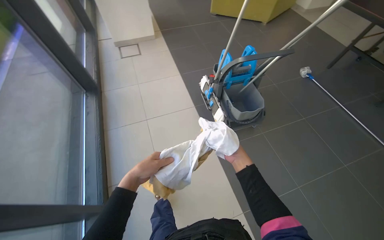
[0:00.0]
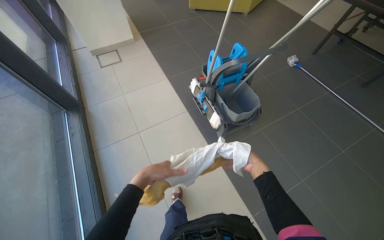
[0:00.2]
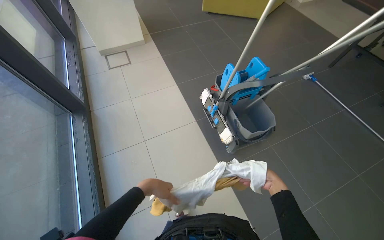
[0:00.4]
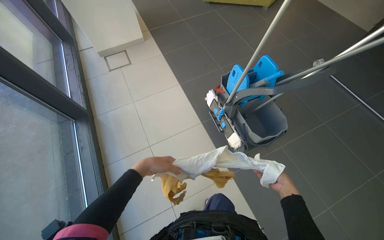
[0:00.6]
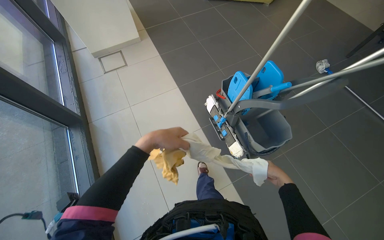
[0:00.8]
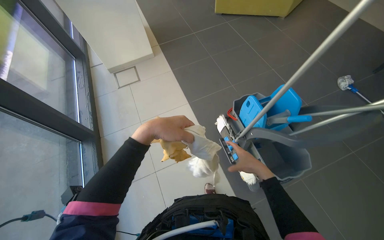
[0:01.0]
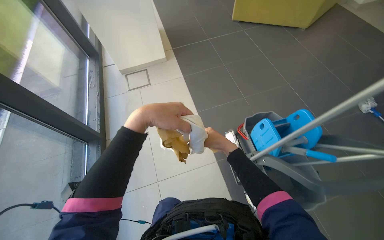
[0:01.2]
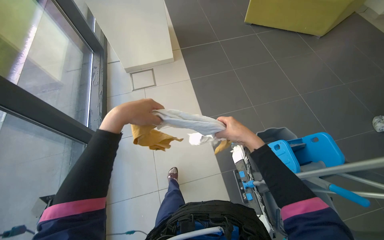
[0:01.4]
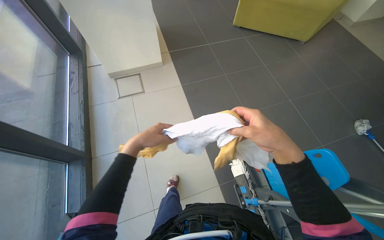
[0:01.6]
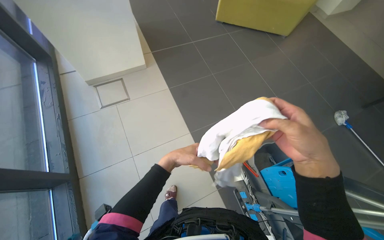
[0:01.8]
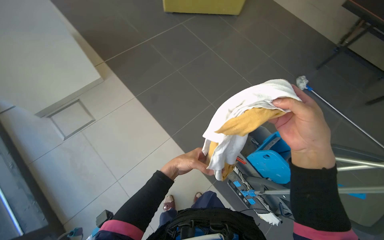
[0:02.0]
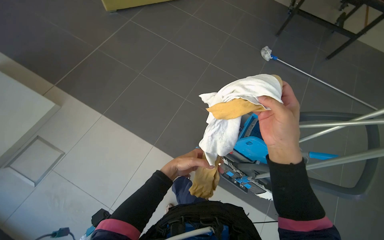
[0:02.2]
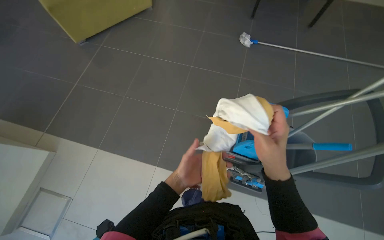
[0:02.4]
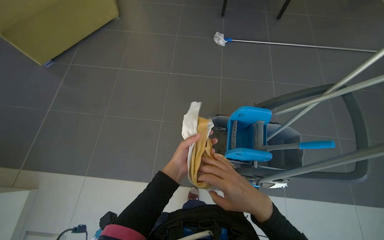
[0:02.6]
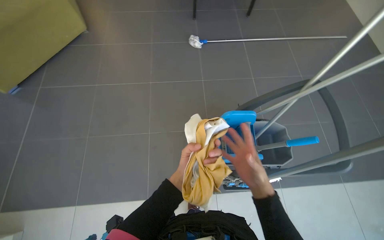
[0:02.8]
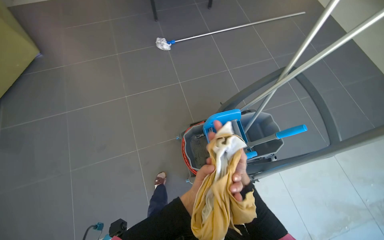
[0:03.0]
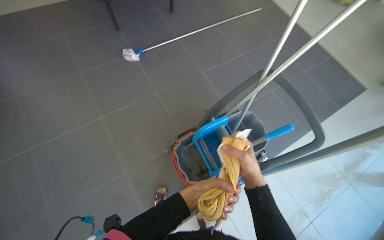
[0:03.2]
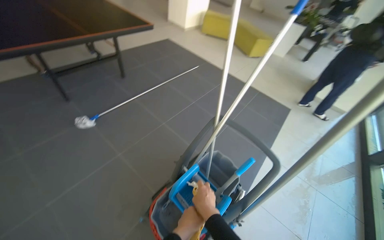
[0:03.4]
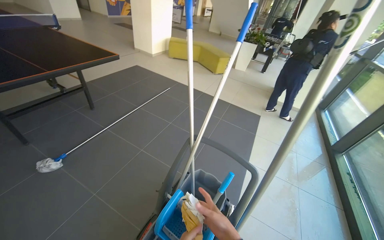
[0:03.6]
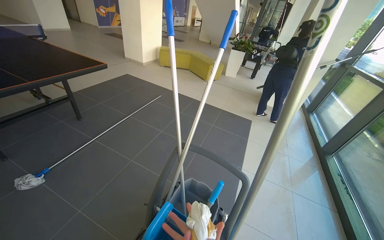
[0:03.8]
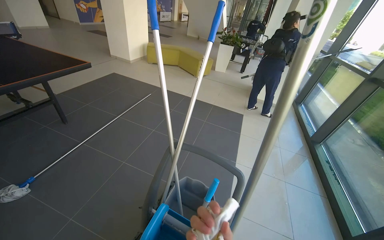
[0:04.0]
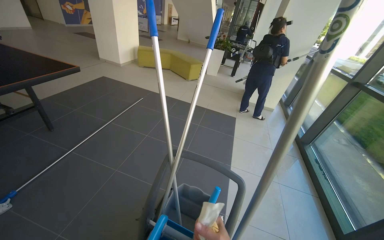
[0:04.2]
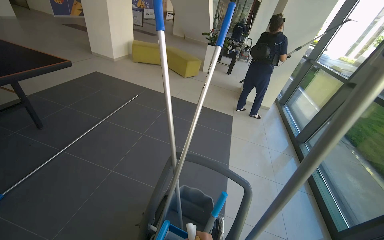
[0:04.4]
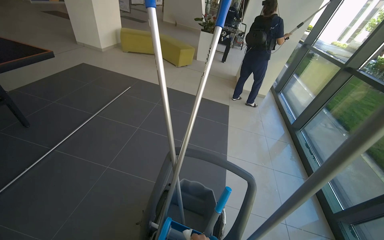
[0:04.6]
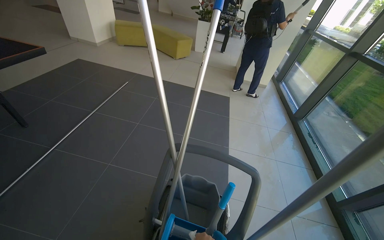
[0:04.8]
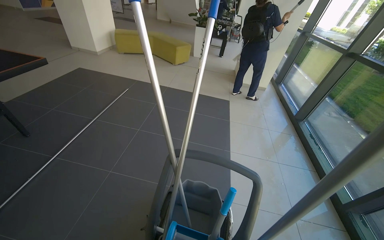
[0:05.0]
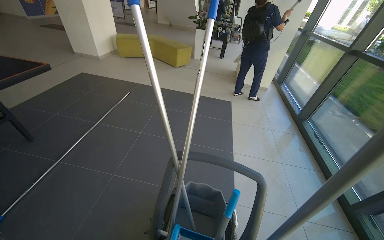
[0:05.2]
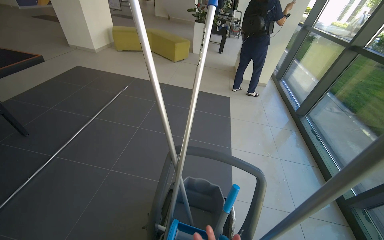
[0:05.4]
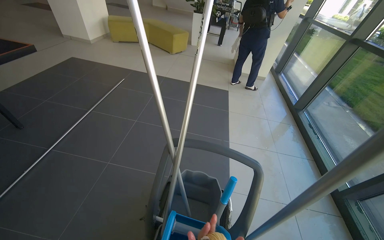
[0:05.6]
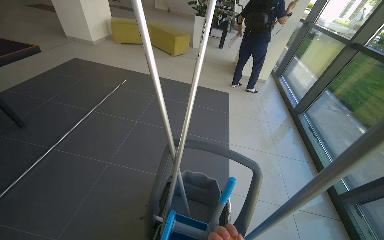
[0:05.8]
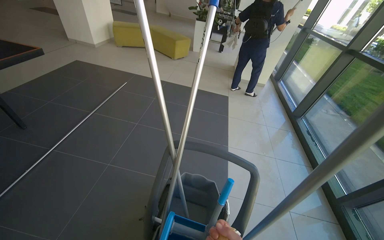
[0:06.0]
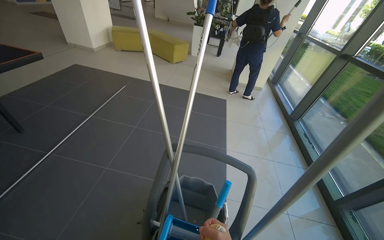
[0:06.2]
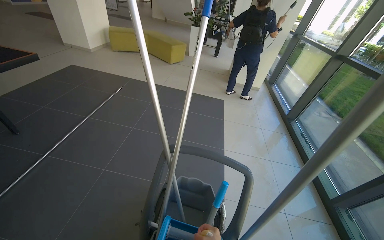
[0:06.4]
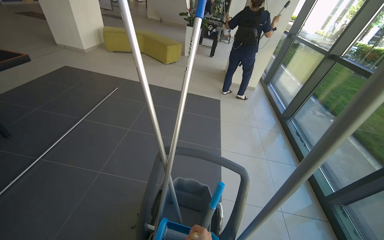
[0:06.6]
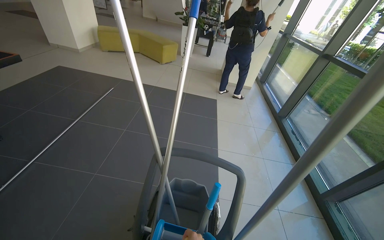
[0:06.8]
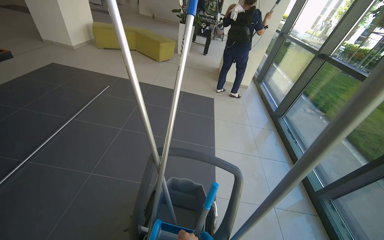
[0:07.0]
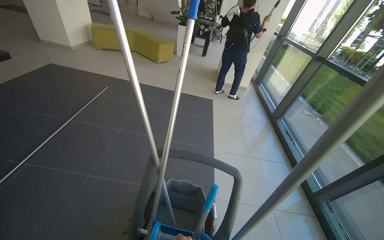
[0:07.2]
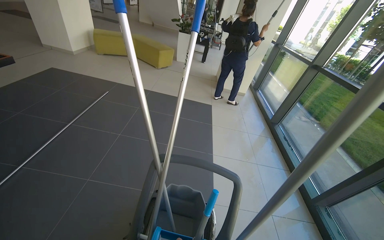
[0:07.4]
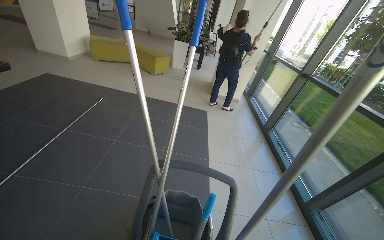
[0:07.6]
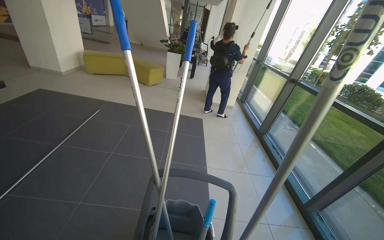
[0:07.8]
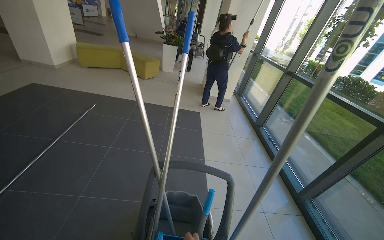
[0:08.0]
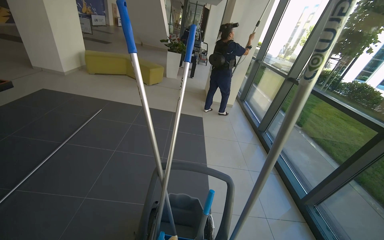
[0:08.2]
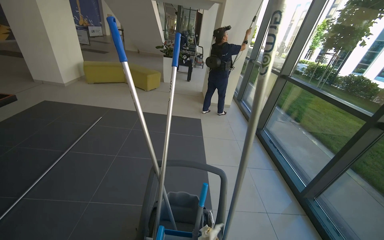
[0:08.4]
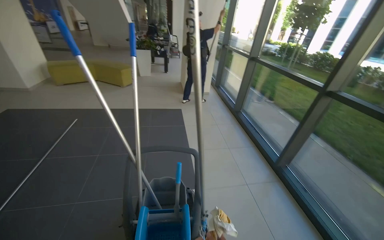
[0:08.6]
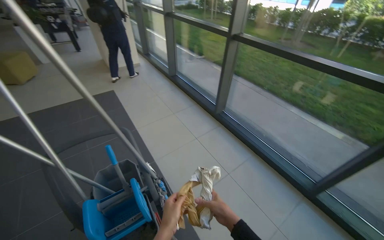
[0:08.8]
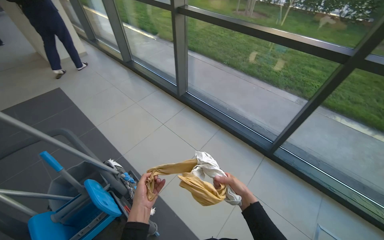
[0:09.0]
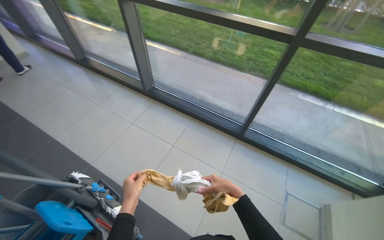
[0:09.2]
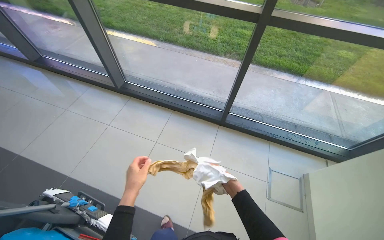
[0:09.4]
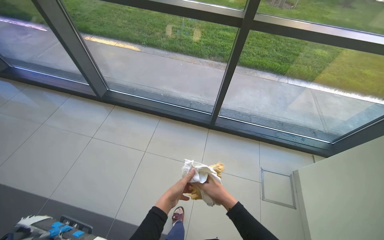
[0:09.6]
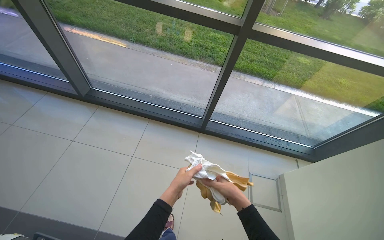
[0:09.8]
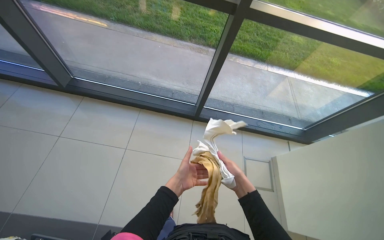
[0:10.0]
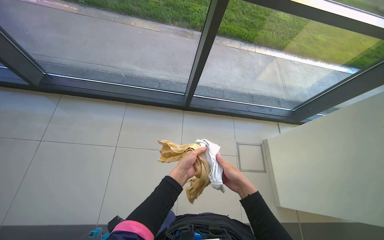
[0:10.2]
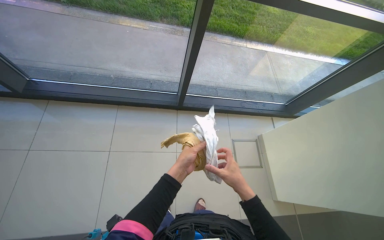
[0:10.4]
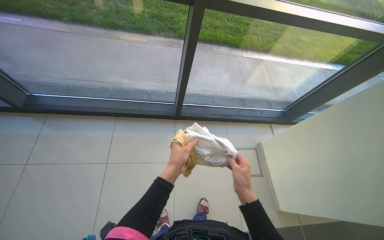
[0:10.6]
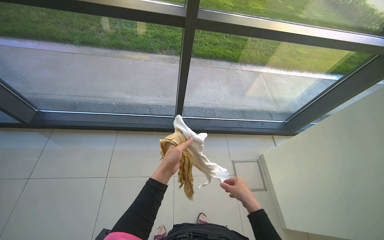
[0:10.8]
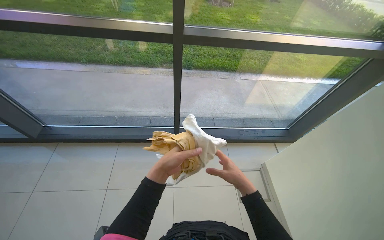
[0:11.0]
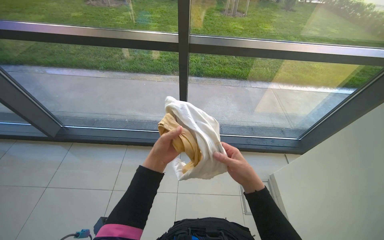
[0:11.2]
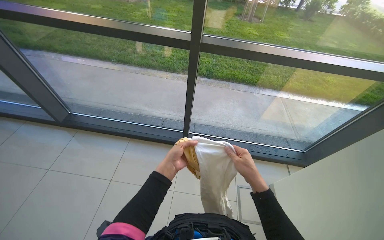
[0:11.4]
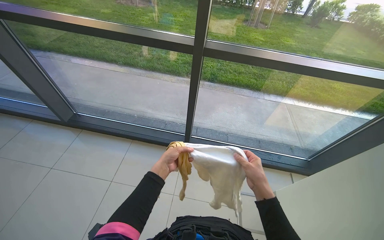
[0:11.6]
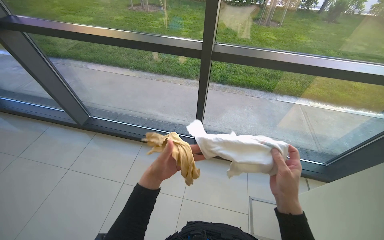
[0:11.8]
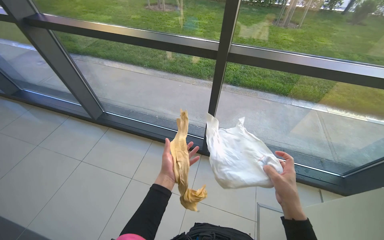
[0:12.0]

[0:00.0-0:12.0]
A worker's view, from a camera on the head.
Job: cleaning windows.
The whole recording: Wiping window frames and glass. The worker wipes the window frames and glass with a cloth.
0:00.0 to 0:01.6: The wearer moves approximately 1 m.
0:01.6 to 0:03.0: The camera is carried some 50 cm. The wearer looks roughly 90 degrees further to the right.
0:03.0 to 0:04.4: The head turns to the right by approximately 55 degrees. The wearer looks roughly 25 degrees further upward.
0:07.6 to 0:09.0: The camera travels roughly 60 cm. The wearer's head swings approximately 55 degrees to the right. The wearer looks approximately 15 degrees further downward.
0:09.0 to 0:10.4: The head turns to the right by about 45 degrees. The view tips downward by some 20 degrees.
0:10.4 to 0:12.0: The camera sweeps to the left, by some 20 degrees. The wearer looks roughly 15 degrees further upward. The right hand is displaced to the right by some 20 cm.

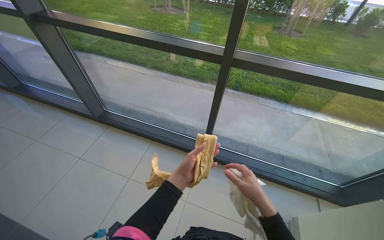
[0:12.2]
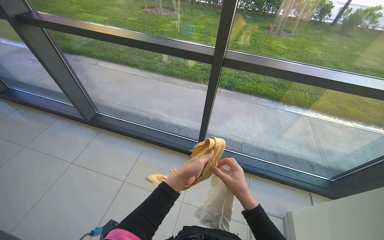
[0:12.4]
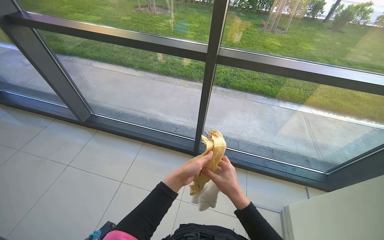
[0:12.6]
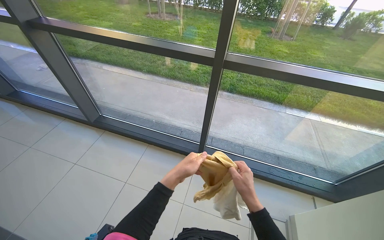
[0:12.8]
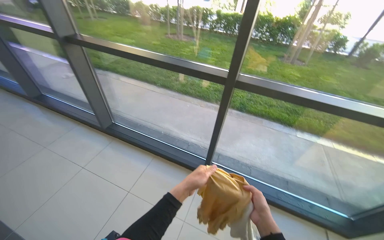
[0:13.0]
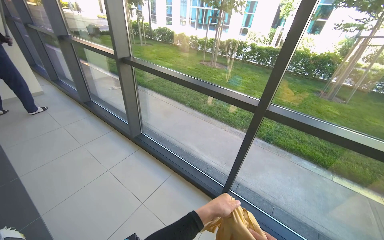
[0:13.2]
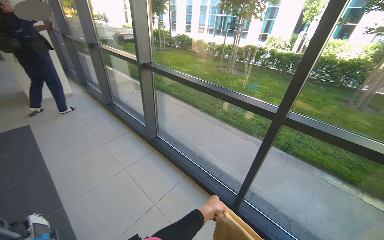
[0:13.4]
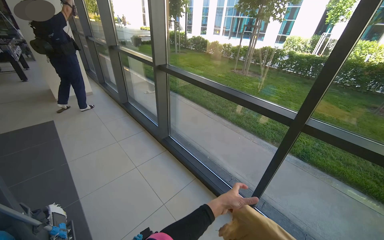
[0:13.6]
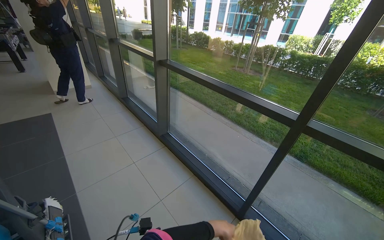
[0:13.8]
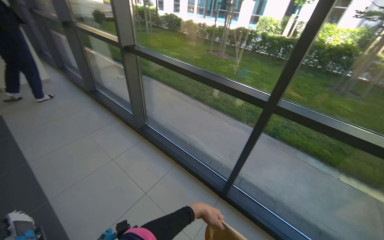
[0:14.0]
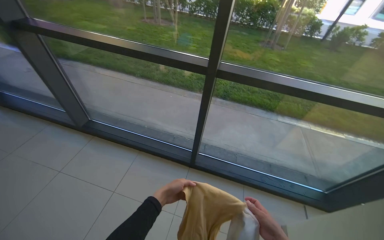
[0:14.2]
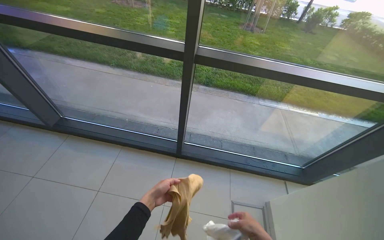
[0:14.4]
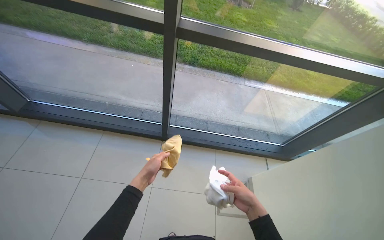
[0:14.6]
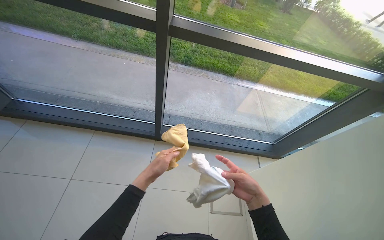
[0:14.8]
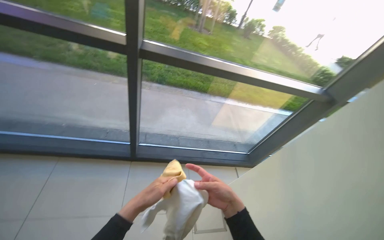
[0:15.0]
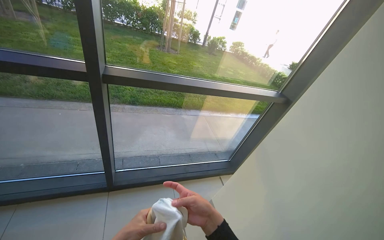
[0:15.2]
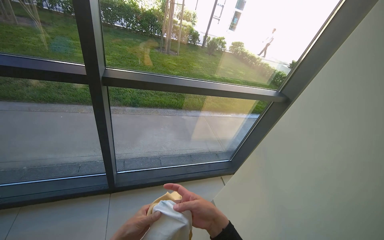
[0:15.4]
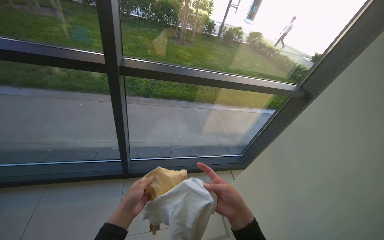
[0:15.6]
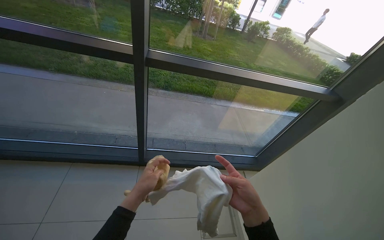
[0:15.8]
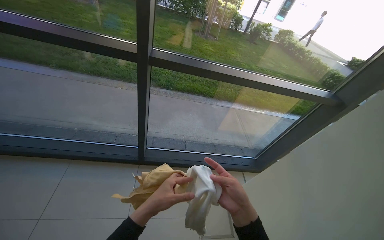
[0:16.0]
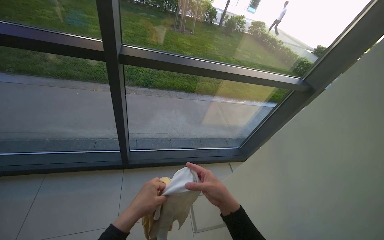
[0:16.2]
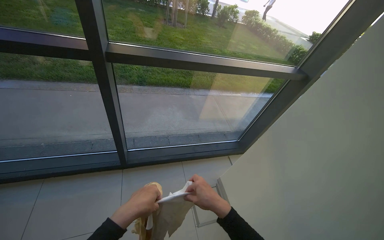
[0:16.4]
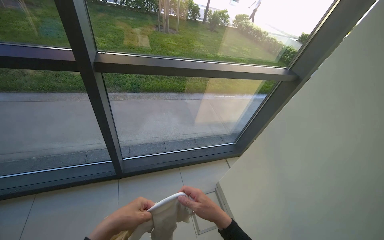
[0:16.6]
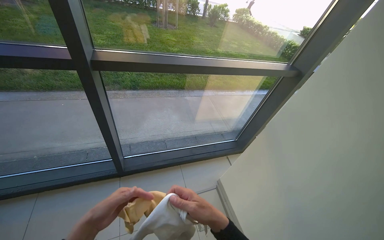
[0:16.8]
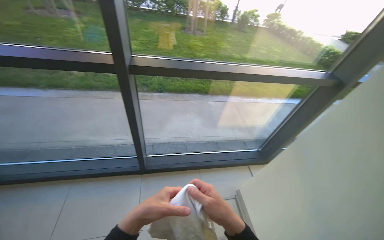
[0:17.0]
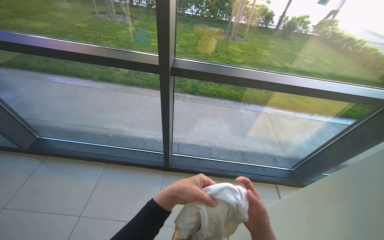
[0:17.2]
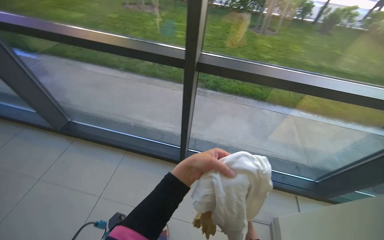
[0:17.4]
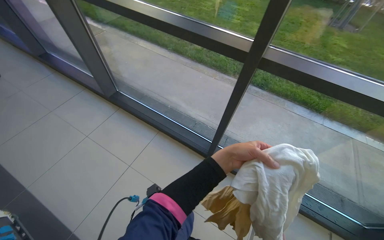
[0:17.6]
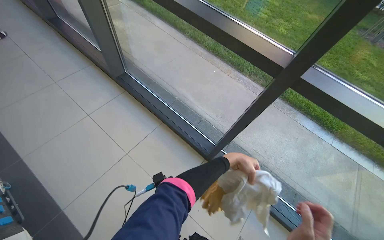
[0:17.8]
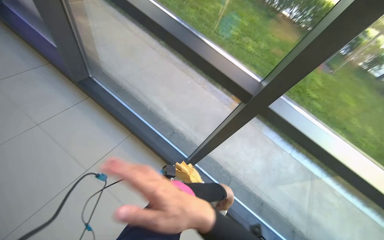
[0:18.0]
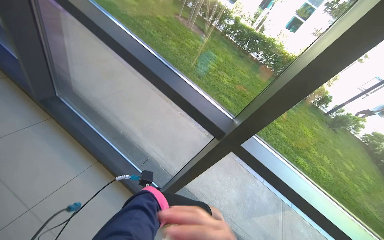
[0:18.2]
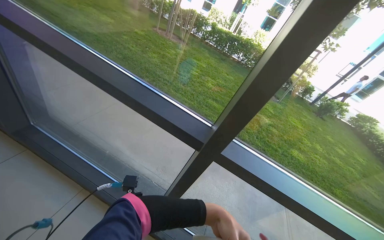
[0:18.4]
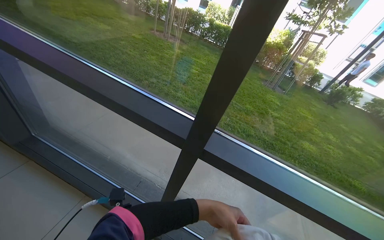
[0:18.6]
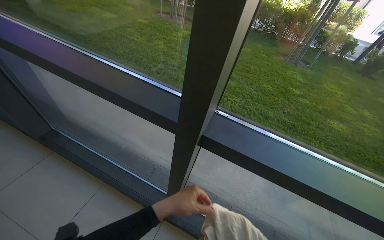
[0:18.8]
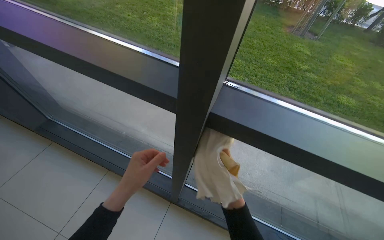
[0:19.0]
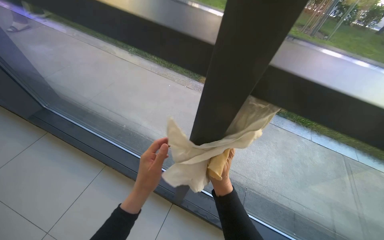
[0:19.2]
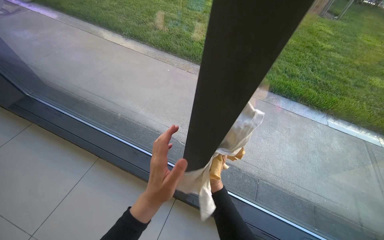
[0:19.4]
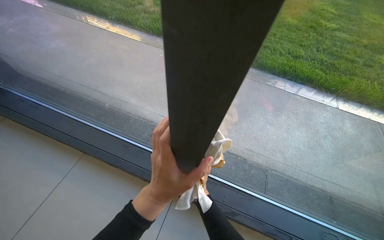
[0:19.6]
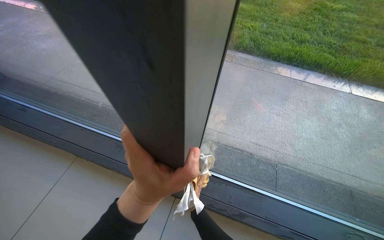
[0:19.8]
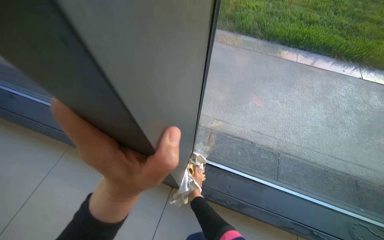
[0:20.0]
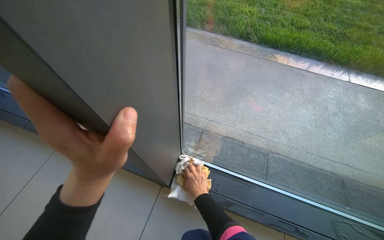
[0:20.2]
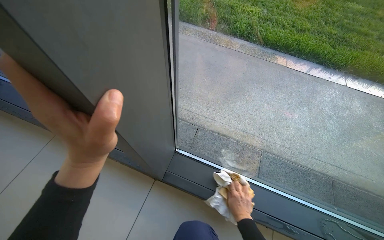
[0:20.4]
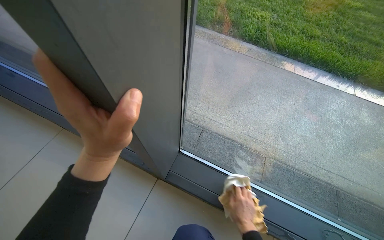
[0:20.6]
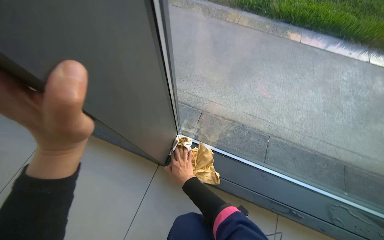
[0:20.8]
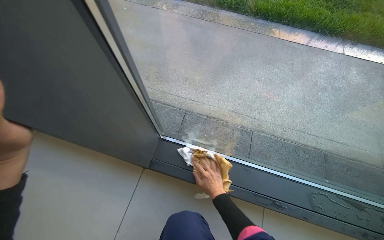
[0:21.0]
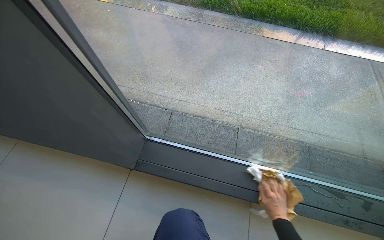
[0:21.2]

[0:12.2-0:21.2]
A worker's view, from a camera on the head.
Job: cleaning windows.
The whole recording: Wiping window frames and glass. The worker wipes the window frames and glass with a cloth.
0:12.2 to 0:13.8: The head turns to the left by about 30 degrees. The view tilts roughly 15 degrees upward.
0:13.8 to 0:15.2: The head rotates some 65 degrees to the right. The wearer looks approximately 15 degrees further downward.
0:16.6 to 0:18.2: The wearer looks approximately 50 degrees further to the left.
0:18.2 to 0:19.8: The camera travels about 60 cm. The wearer looks some 15 degrees further downward.
